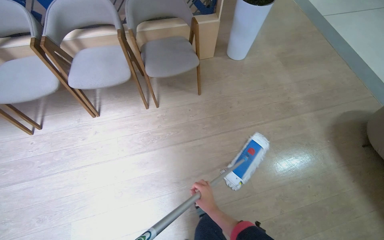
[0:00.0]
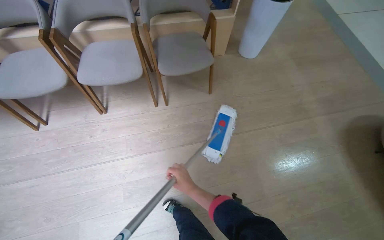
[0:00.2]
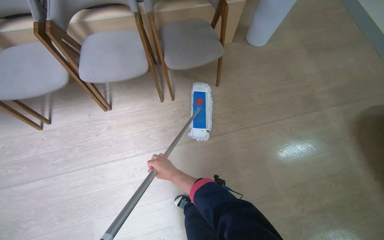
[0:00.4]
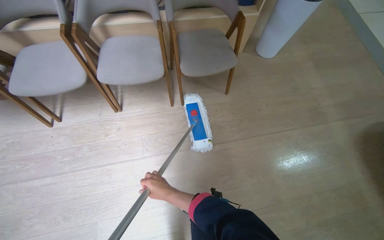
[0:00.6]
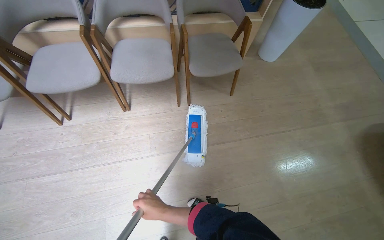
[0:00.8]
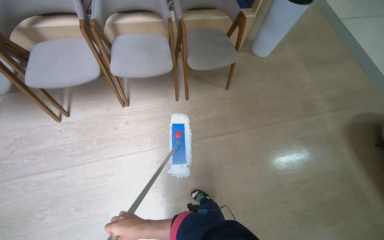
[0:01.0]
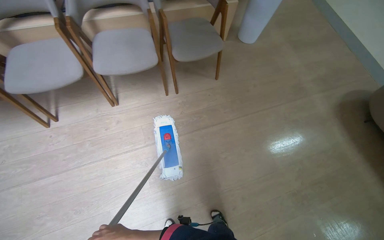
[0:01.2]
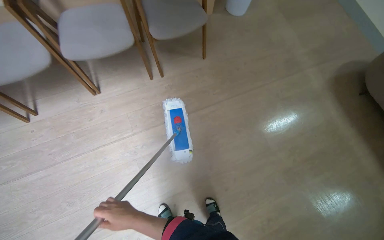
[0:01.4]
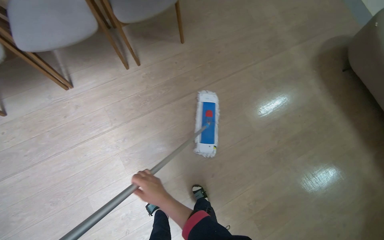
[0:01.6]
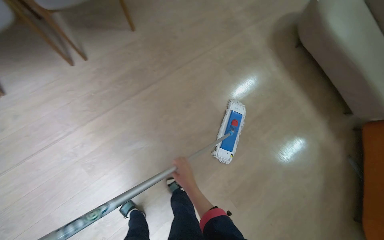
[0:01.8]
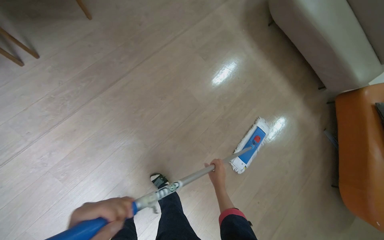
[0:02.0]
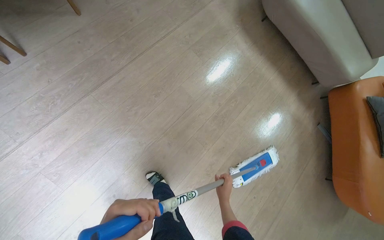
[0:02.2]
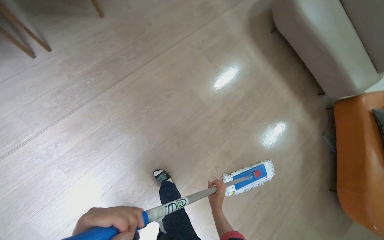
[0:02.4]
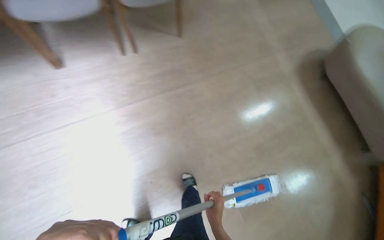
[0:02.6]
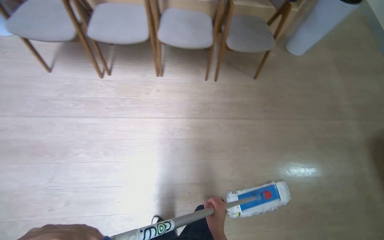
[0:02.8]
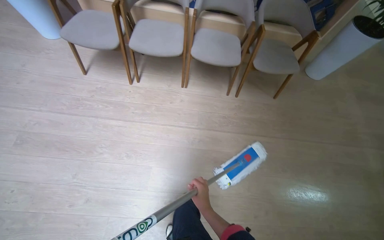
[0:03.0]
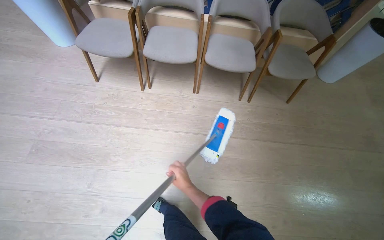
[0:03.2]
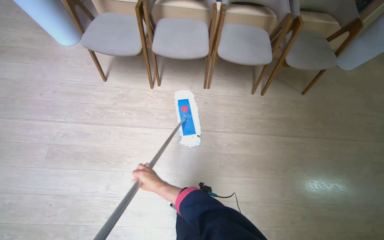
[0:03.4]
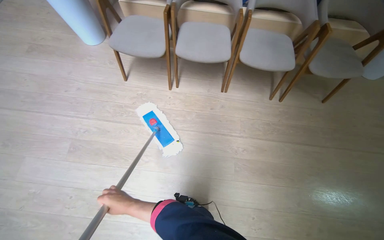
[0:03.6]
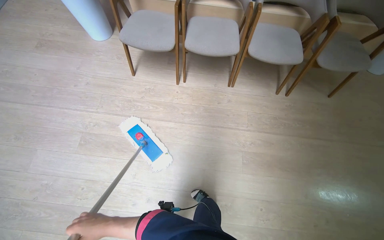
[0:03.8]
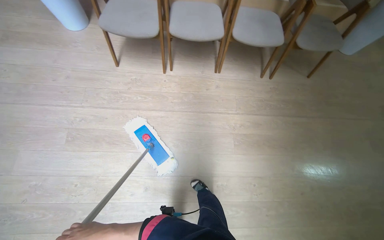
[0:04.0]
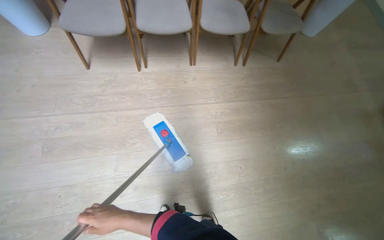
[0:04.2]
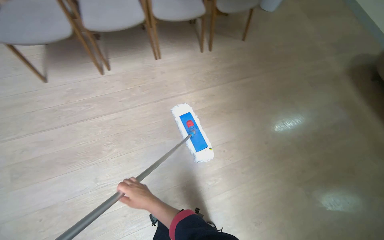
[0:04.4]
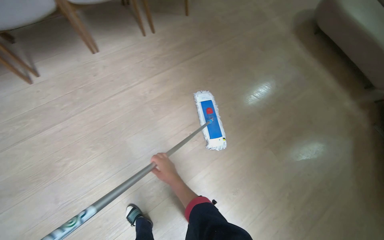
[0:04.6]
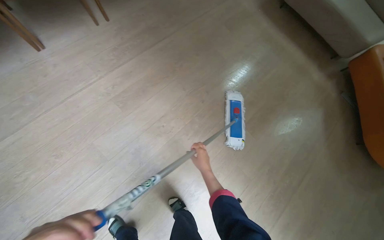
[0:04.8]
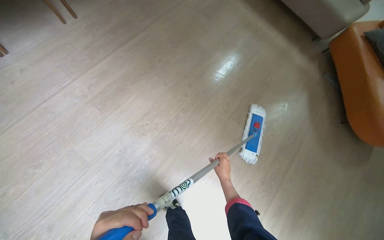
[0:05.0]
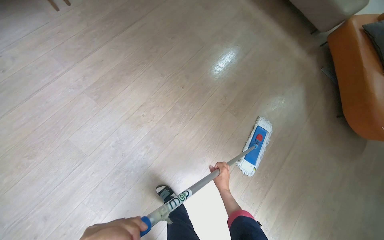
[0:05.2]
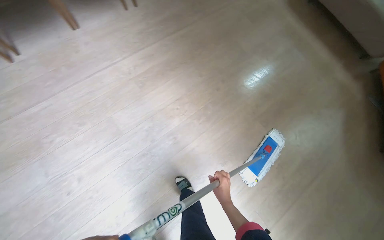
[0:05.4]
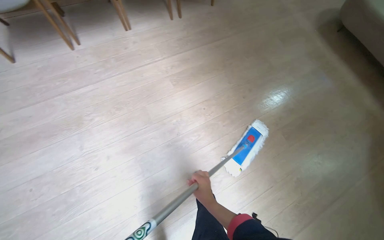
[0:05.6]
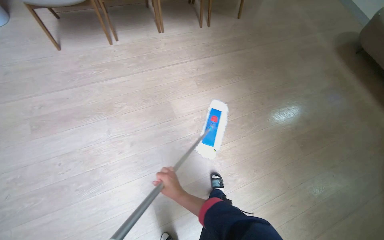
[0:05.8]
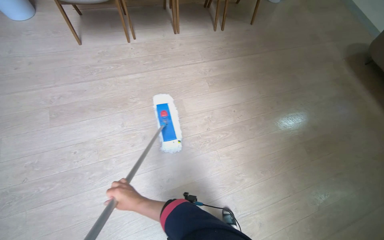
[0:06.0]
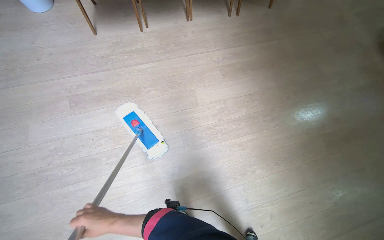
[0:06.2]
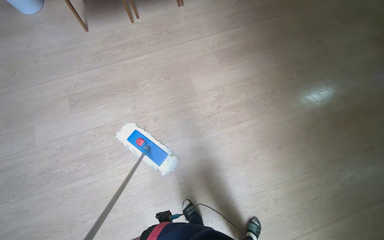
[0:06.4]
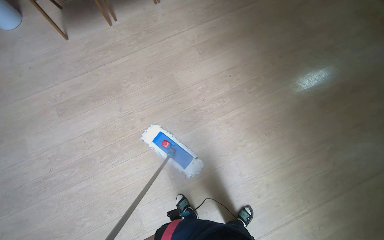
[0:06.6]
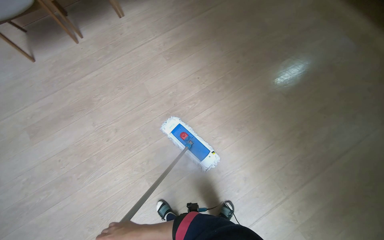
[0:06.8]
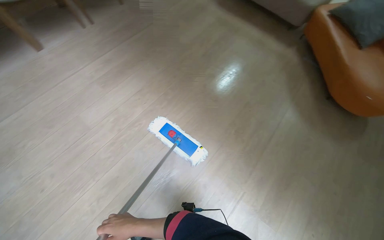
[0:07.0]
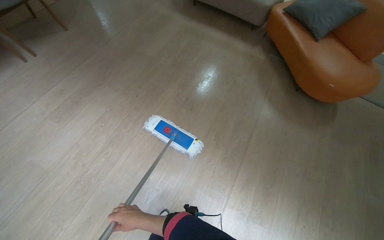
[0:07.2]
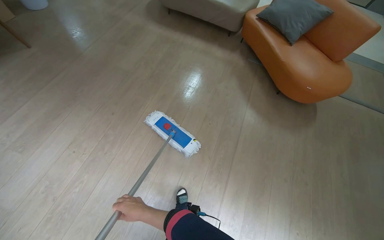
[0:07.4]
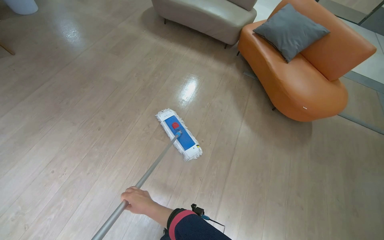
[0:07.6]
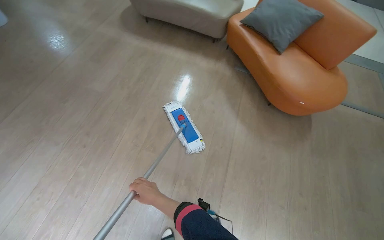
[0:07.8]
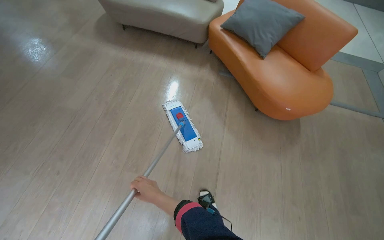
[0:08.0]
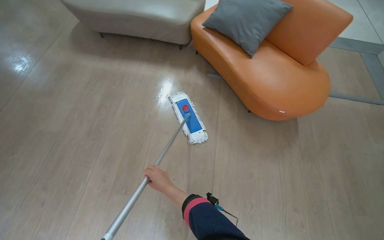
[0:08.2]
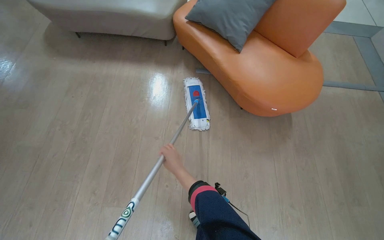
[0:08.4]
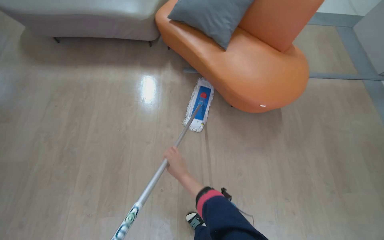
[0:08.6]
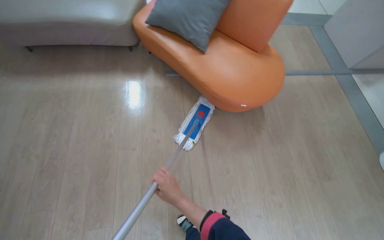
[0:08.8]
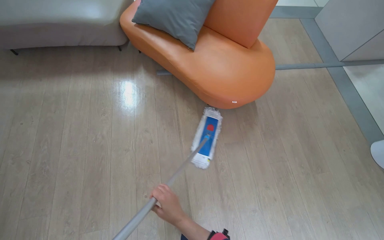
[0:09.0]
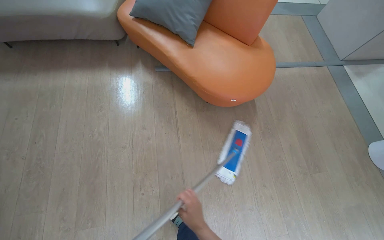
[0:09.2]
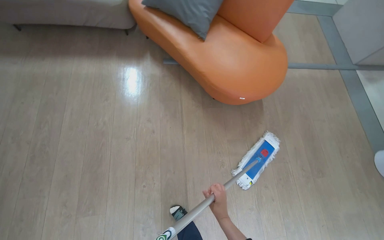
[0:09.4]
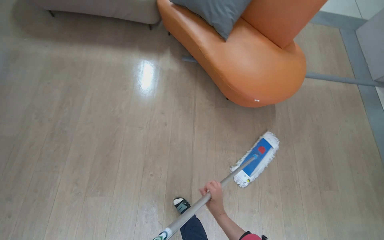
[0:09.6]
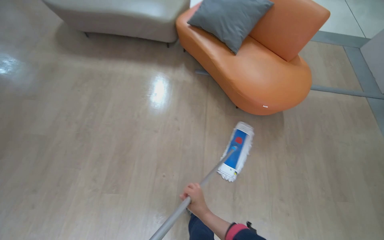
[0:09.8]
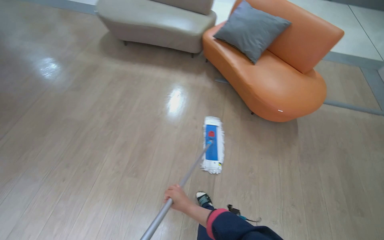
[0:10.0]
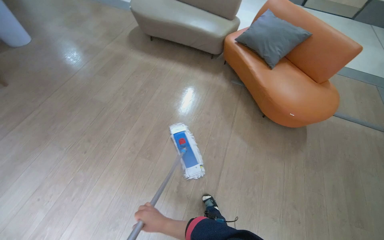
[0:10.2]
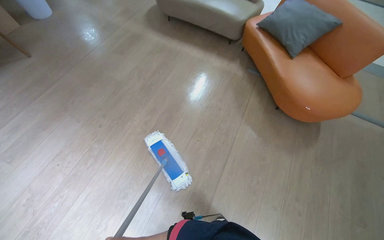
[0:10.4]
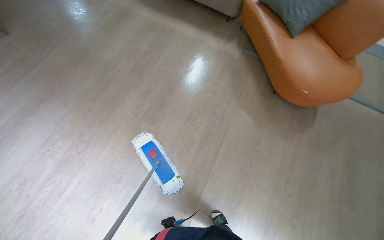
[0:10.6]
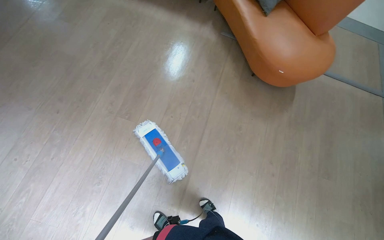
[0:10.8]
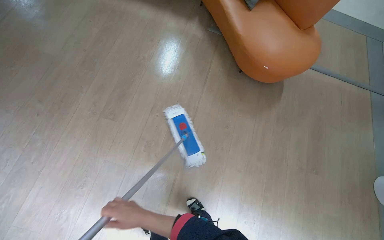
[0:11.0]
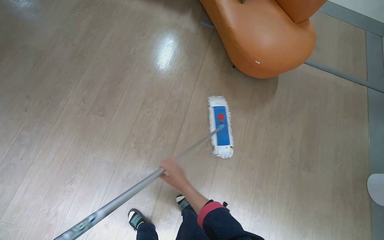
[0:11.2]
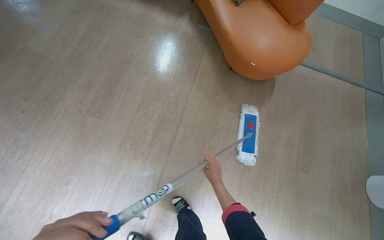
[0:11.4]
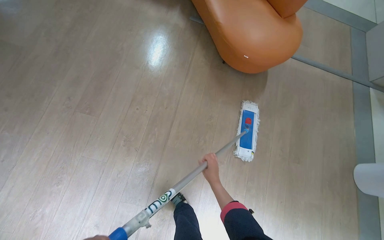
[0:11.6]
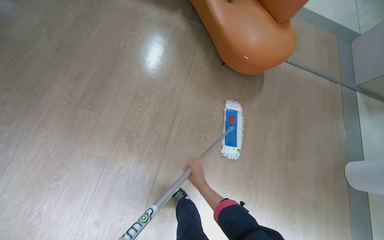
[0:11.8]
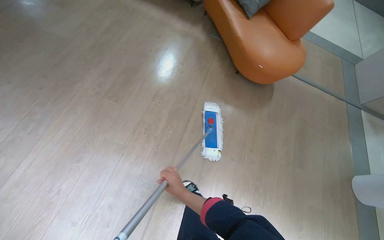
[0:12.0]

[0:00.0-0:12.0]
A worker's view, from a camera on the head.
Job: mopping floor.
The whole recording: Mopping floor in hallway. The worker mops the floor in the hallway with a flat mop.
0:00.0 to 0:01.6: The view tips downward by roughly 15 degrees. The right hand moves to the left, some 40 cm.
0:04.4 to 0:06.0: The wearer moves approximately 50 cm.
0:06.0 to 0:07.6: The camera travels roughly 80 cm. The wearer's head swings some 40 degrees to the right.
0:07.6 to 0:09.0: The wearer moves about 80 cm. The scene rotates counterclockwise by about 30 degrees.
0:09.0 to 0:10.4: The head travels some 60 cm. The head rotates approximately 35 degrees to the left.

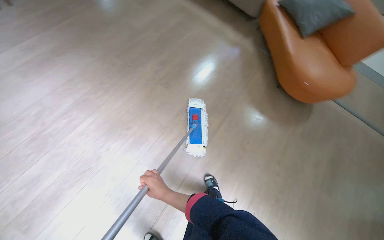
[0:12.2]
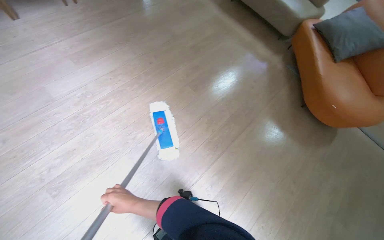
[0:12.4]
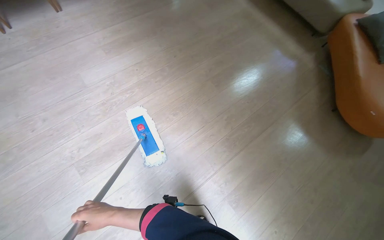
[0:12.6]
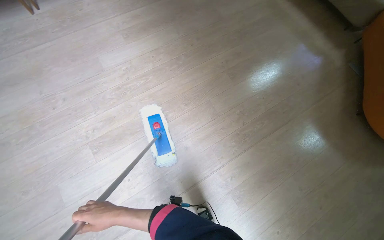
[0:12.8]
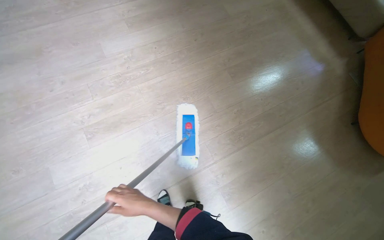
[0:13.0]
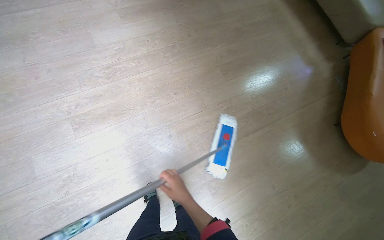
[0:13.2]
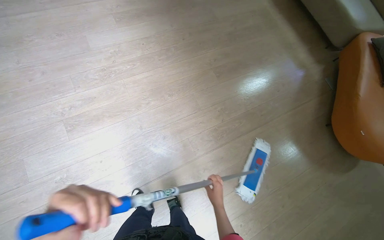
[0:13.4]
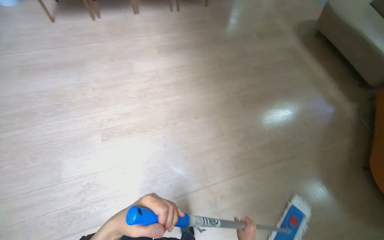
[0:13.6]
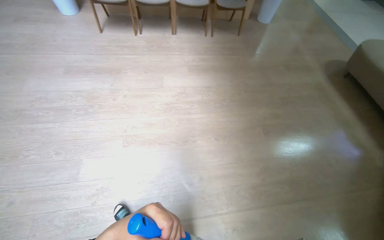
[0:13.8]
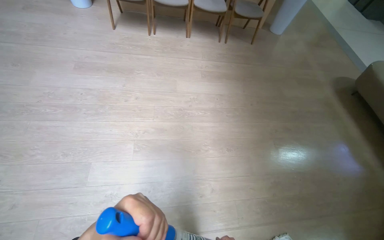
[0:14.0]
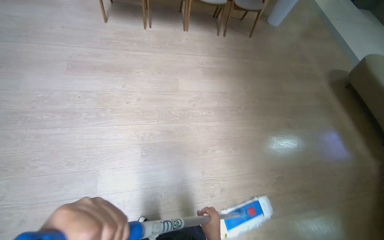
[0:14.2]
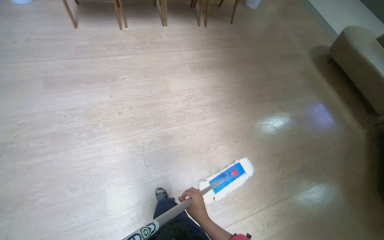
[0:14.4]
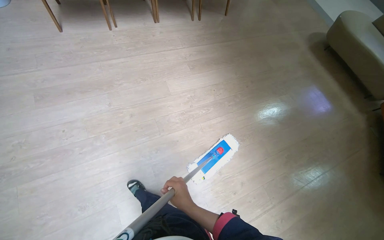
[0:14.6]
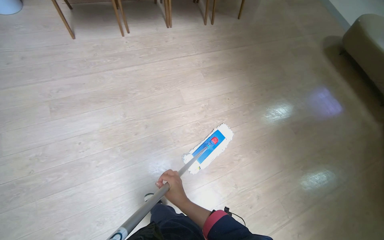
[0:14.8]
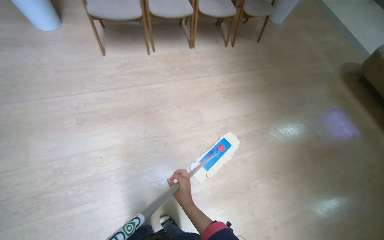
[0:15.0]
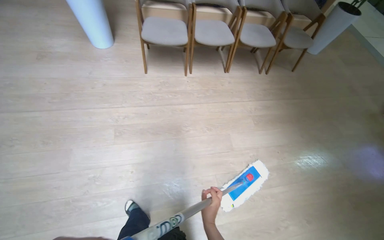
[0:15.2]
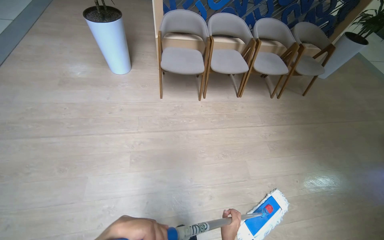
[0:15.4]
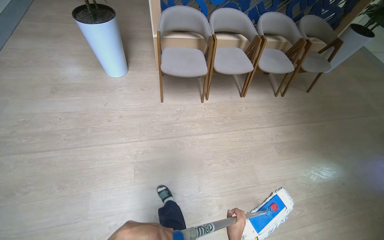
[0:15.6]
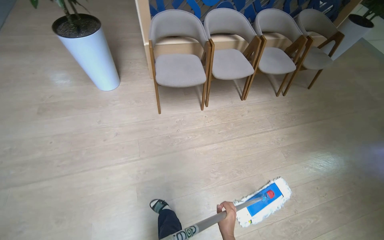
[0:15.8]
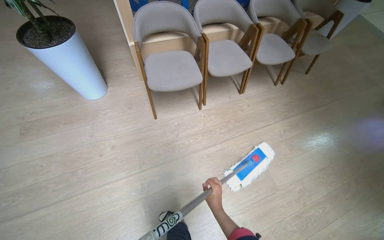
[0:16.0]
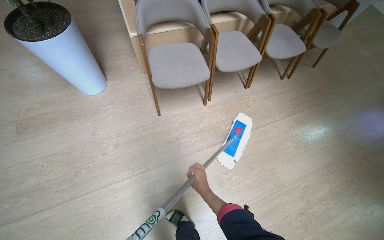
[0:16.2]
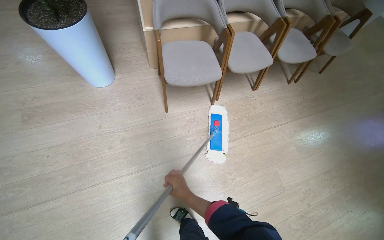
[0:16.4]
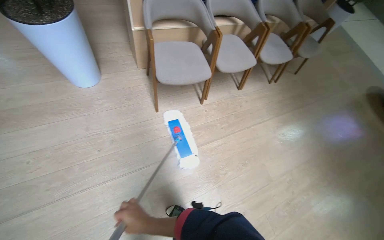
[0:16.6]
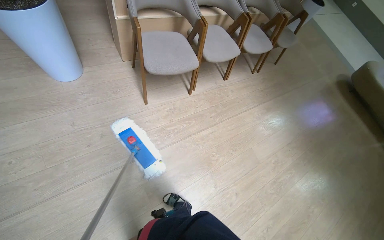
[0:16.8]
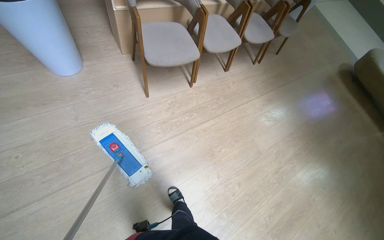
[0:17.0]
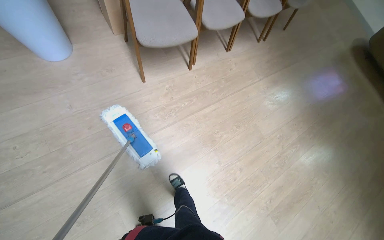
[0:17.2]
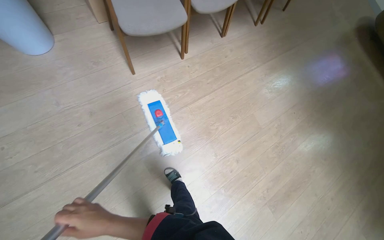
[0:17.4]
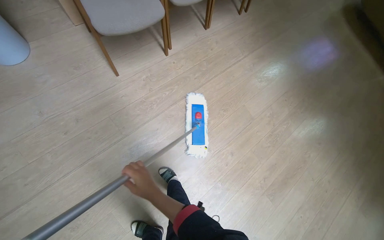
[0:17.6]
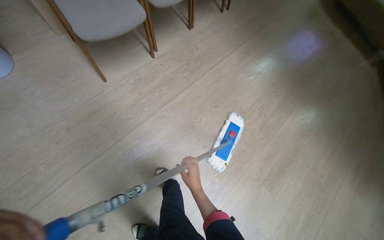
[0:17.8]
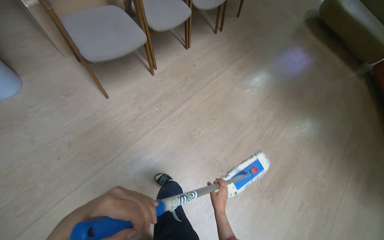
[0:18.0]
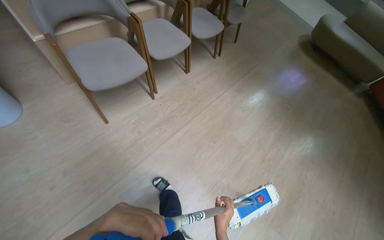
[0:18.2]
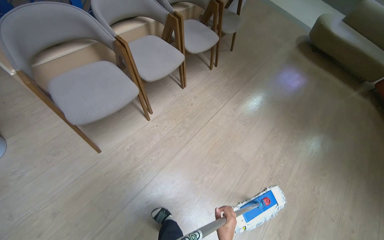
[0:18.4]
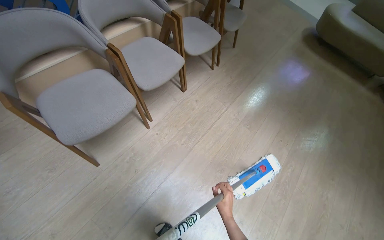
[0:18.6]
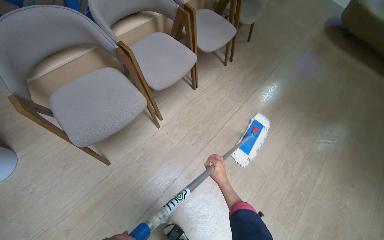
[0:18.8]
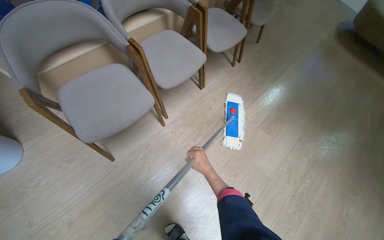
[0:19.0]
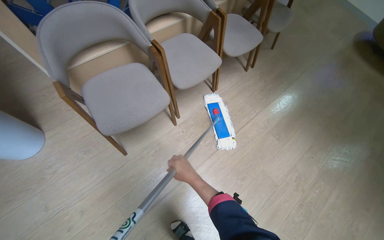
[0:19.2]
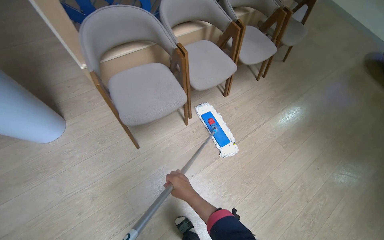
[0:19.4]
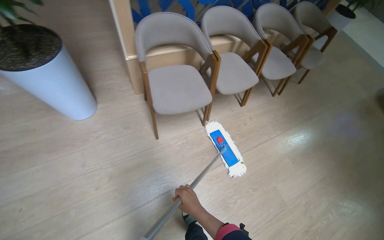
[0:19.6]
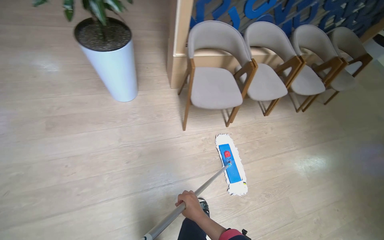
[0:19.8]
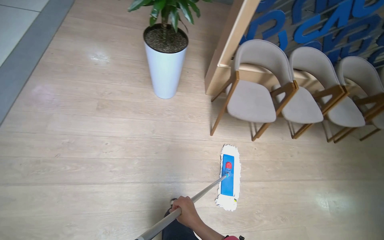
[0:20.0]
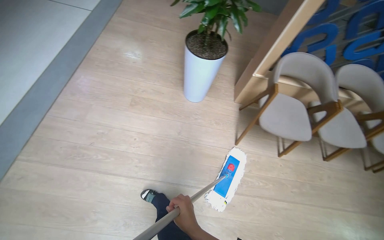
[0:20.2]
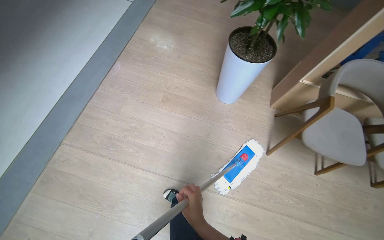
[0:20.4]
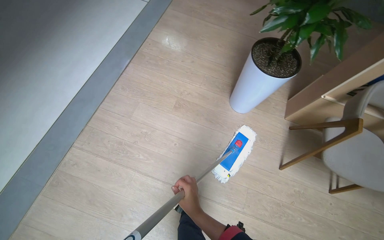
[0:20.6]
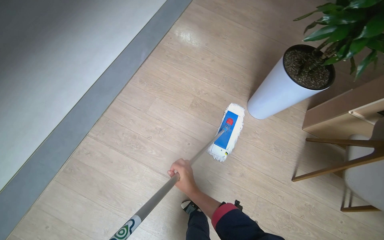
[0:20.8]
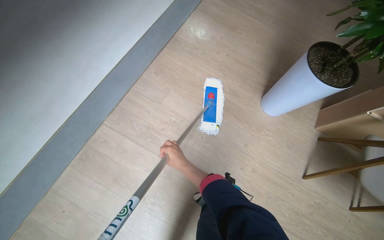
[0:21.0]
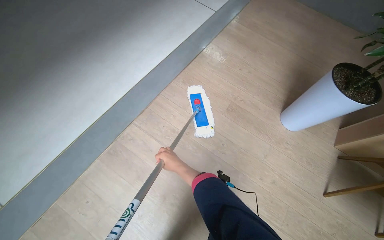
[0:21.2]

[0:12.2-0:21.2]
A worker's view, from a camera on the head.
Job: mopping floor.
The whole recording: Mopping floor in hallway. The worker mops the floor in the hallway with a flat mop.
0:12.2 to 0:13.8: The head turns to the left by roughly 50 degrees. The view tips upward by roughly 15 degrees.
0:13.8 to 0:15.2: The wearer moves some 1 m.
0:15.2 to 0:16.6: The camera travels some 90 cm. The head rotates about 15 degrees to the right.
0:18.2 to 0:19.8: The wearer's head swings some 30 degrees to the left.
0:19.8 to 0:21.2: The head travels roughly 80 cm. The wearer's head swings roughly 50 degrees to the left.
